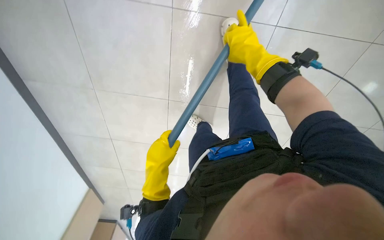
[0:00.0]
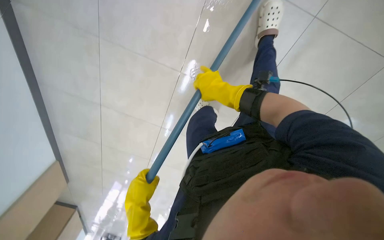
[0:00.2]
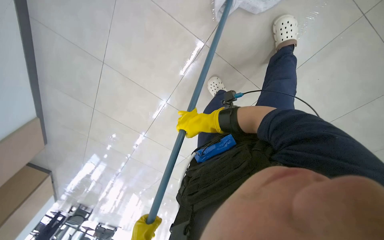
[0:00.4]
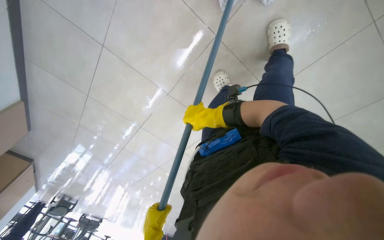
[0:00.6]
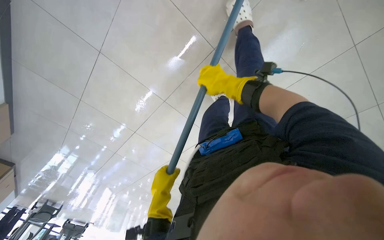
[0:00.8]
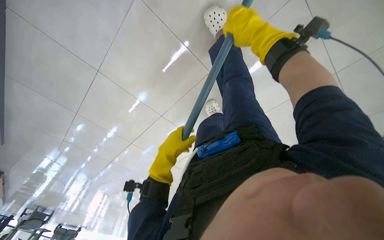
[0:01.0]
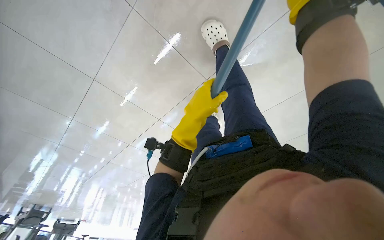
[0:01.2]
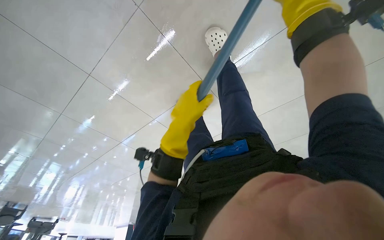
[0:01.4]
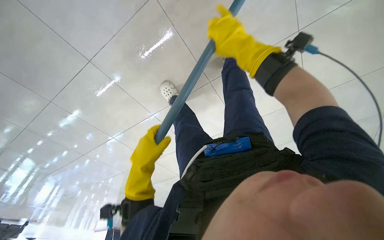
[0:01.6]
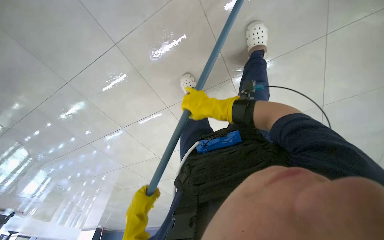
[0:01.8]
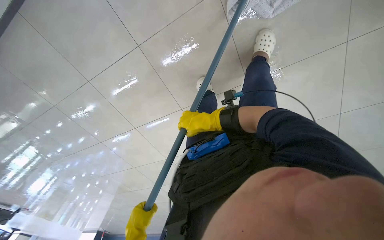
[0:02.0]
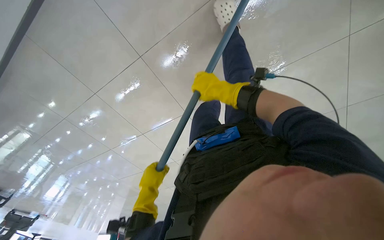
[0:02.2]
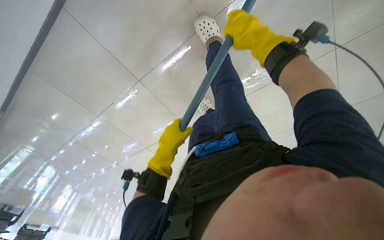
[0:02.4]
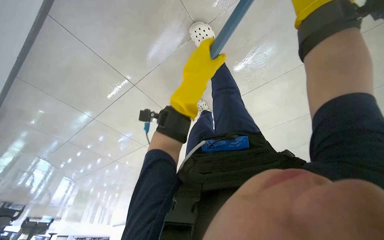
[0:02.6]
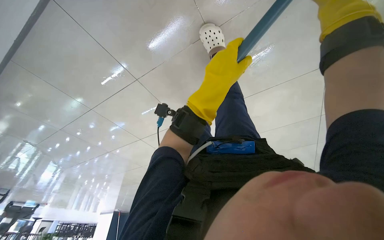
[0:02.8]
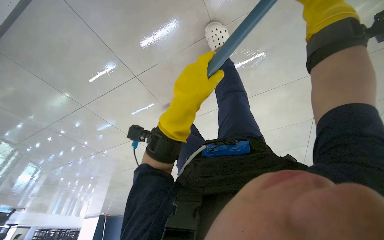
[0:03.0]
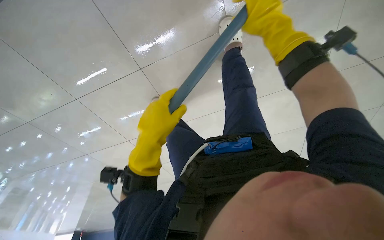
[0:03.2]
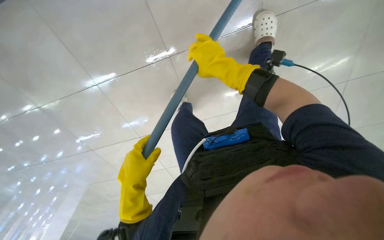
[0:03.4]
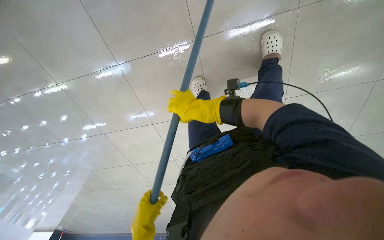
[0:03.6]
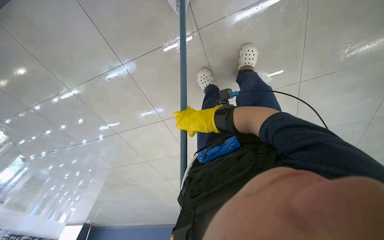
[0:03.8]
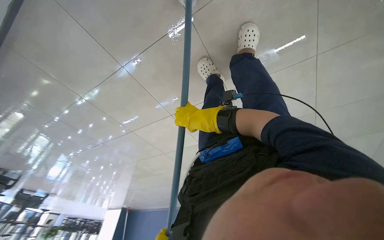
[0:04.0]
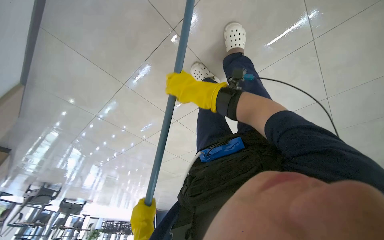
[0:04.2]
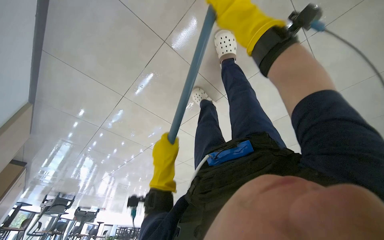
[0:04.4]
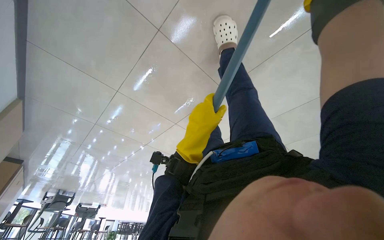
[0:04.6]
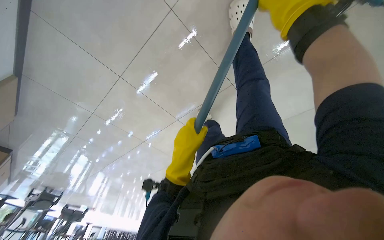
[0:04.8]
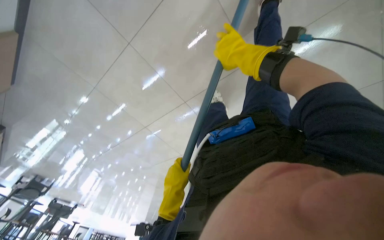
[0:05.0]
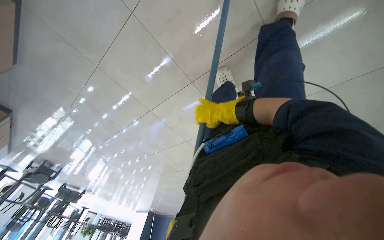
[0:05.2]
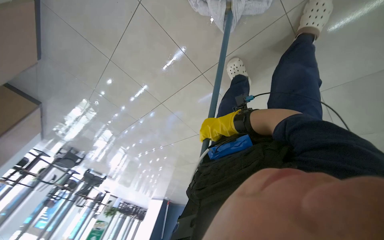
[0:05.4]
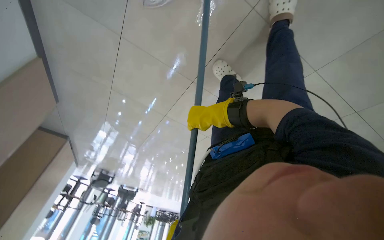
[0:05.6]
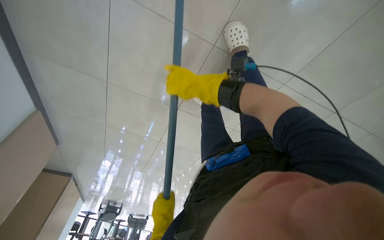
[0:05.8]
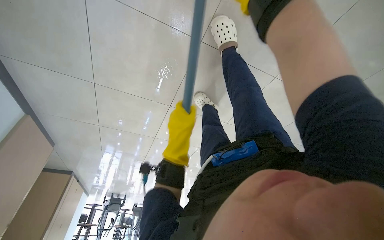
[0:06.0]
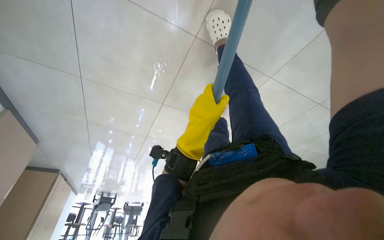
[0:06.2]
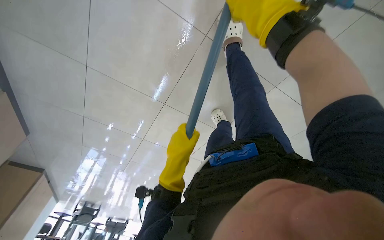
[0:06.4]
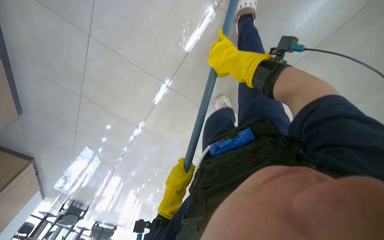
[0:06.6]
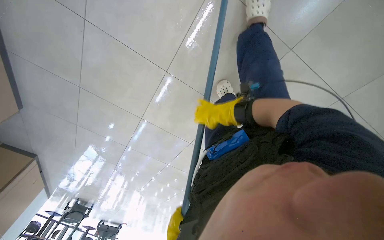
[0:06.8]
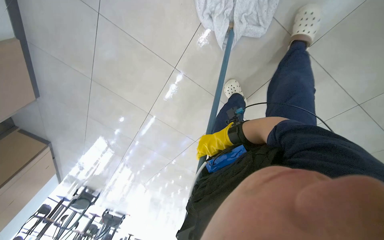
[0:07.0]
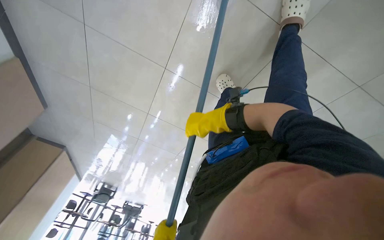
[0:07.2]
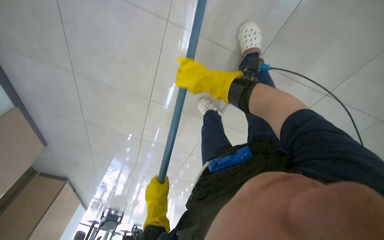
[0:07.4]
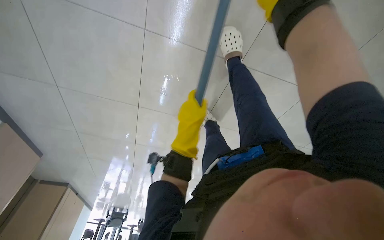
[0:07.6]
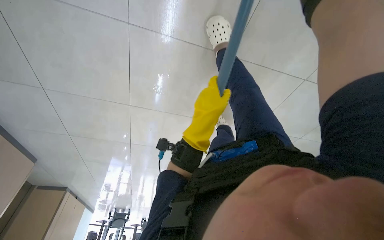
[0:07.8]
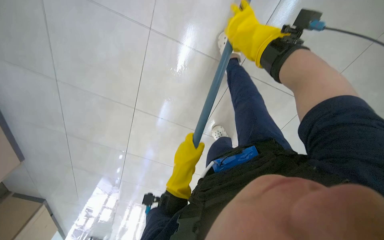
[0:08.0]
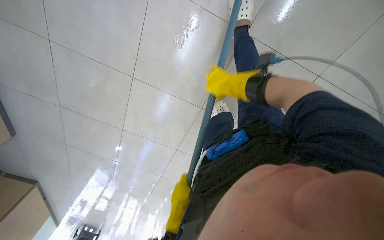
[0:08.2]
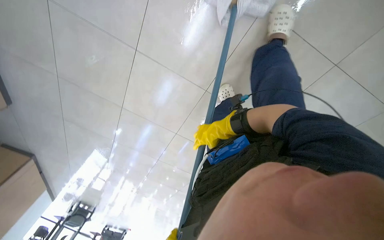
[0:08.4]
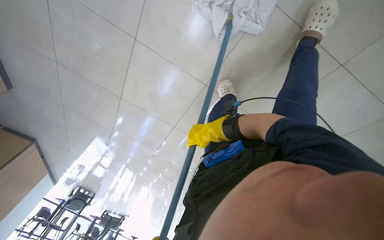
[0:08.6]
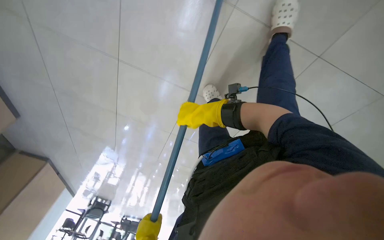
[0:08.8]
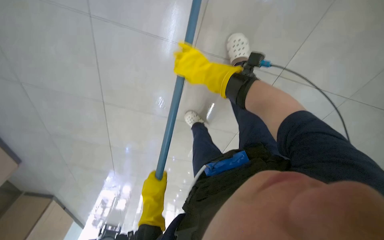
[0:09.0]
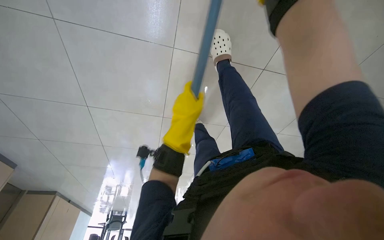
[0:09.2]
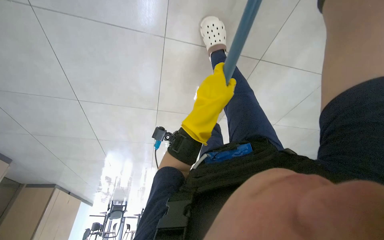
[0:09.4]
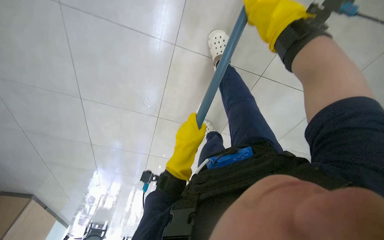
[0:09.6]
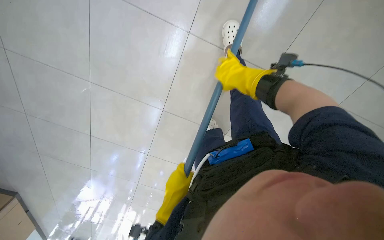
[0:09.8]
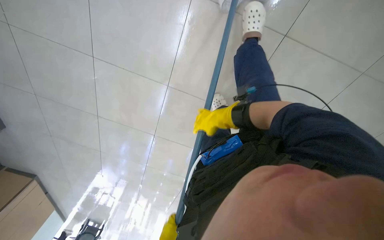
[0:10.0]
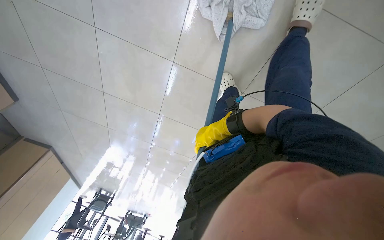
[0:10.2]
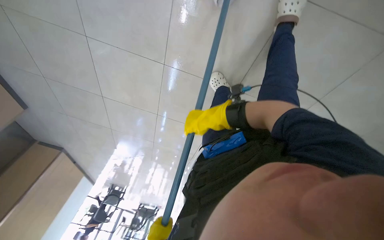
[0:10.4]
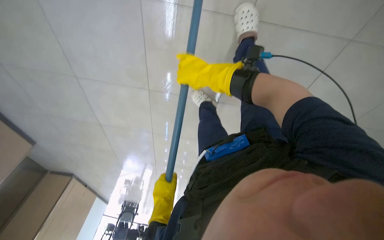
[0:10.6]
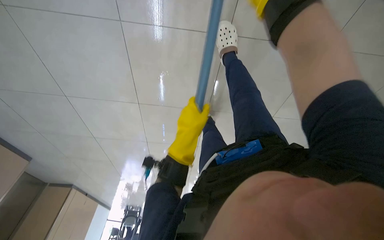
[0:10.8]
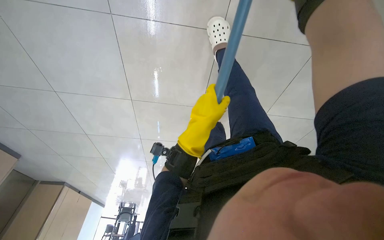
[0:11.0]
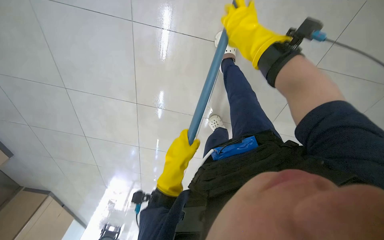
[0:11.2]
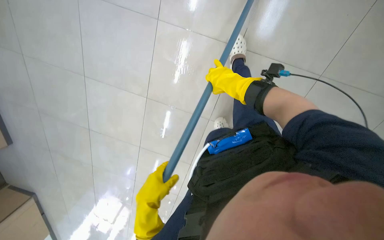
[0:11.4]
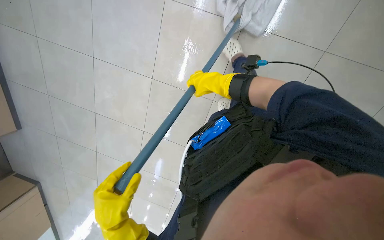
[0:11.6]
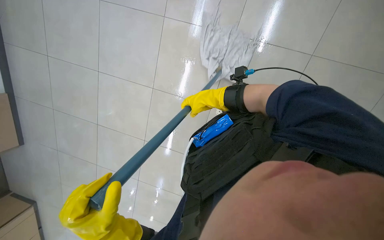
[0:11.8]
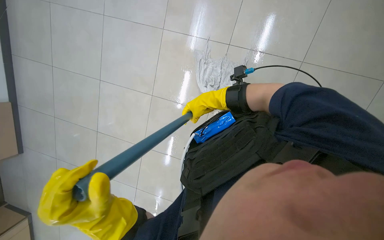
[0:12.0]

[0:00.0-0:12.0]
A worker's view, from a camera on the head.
Job: mopping floor.
The whole recording: Cleaning floor with mop. The worker cleans the floor using a mop.
0:07.6 to 0:09.0: The camera is carried about 60 cm. The view tilts about 30 degrees upward.

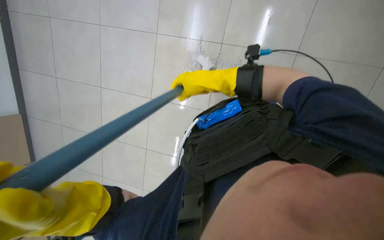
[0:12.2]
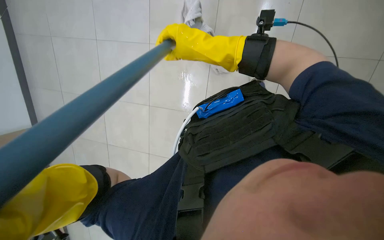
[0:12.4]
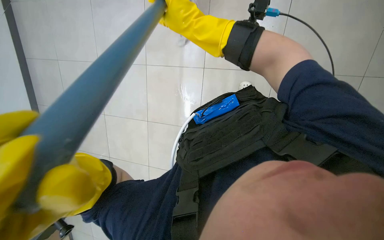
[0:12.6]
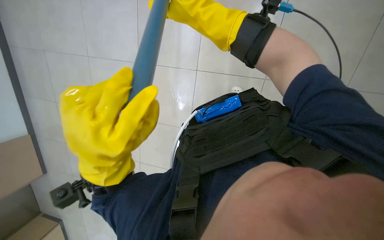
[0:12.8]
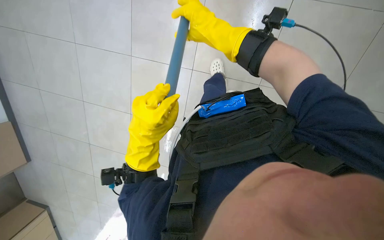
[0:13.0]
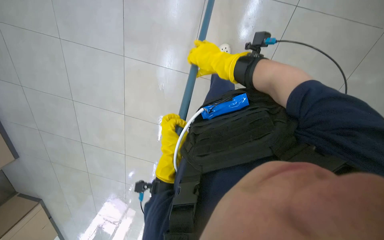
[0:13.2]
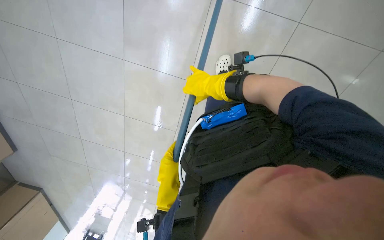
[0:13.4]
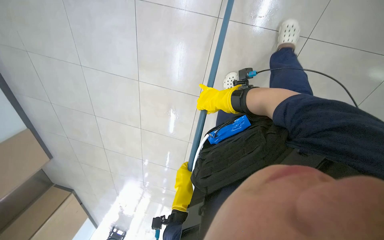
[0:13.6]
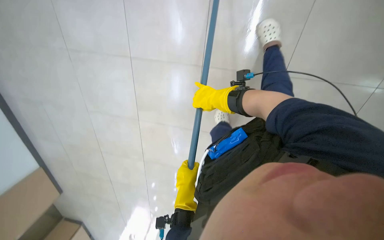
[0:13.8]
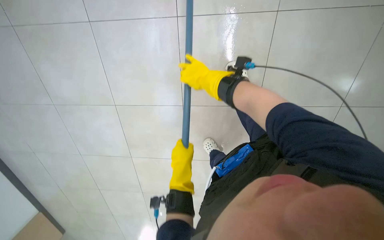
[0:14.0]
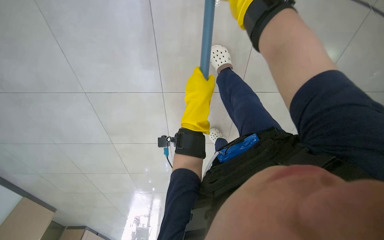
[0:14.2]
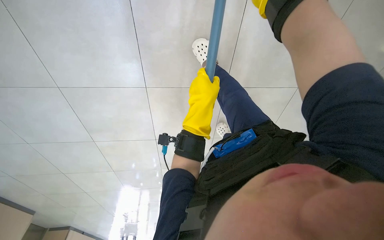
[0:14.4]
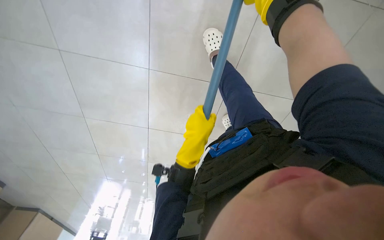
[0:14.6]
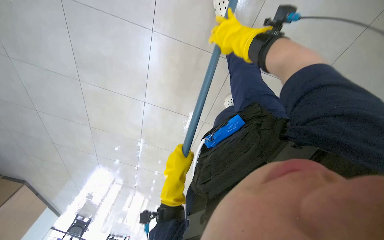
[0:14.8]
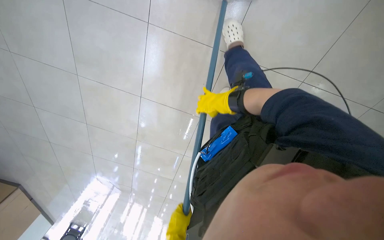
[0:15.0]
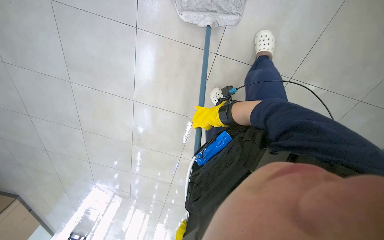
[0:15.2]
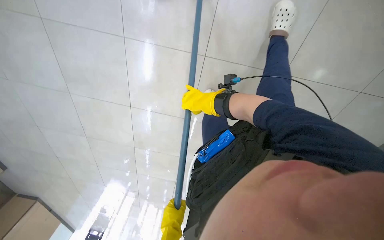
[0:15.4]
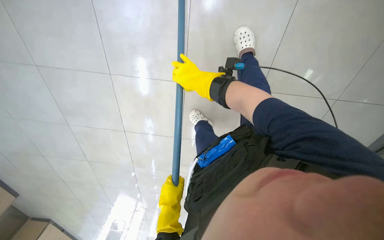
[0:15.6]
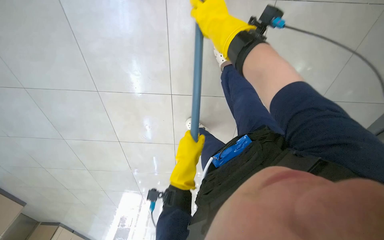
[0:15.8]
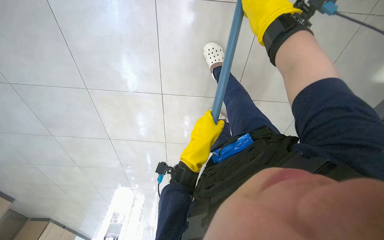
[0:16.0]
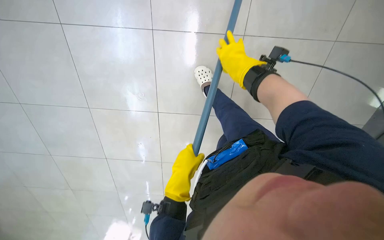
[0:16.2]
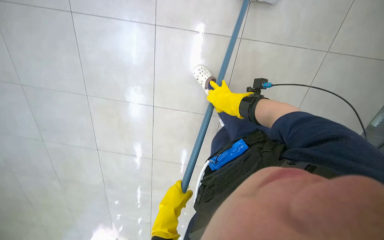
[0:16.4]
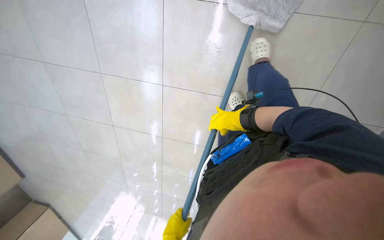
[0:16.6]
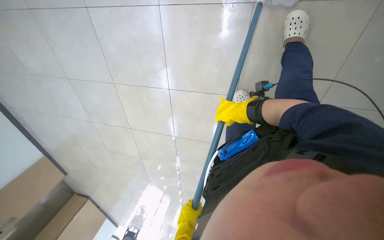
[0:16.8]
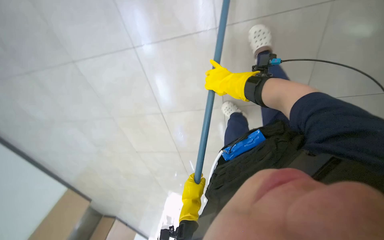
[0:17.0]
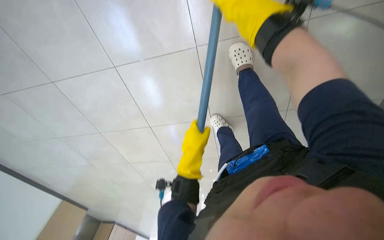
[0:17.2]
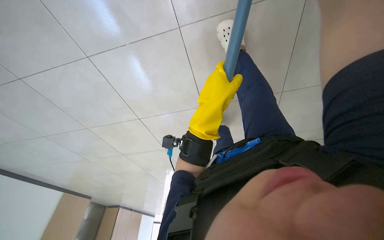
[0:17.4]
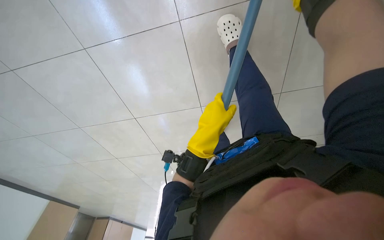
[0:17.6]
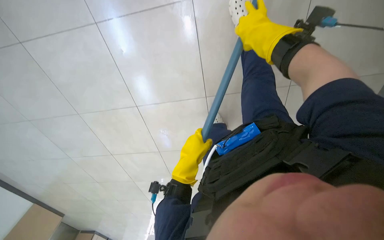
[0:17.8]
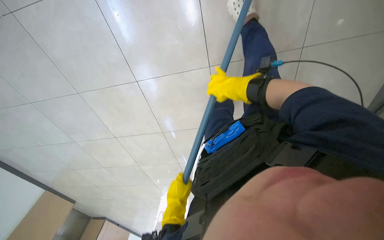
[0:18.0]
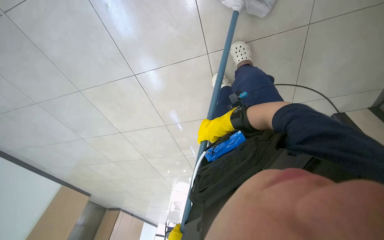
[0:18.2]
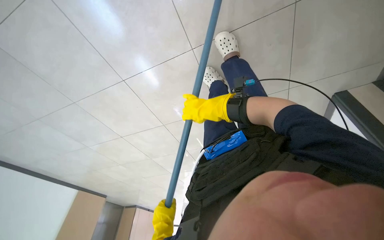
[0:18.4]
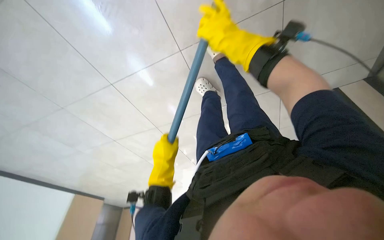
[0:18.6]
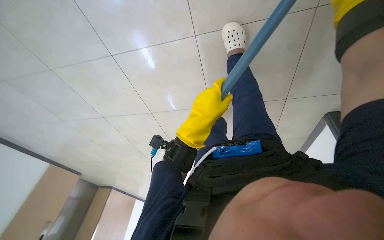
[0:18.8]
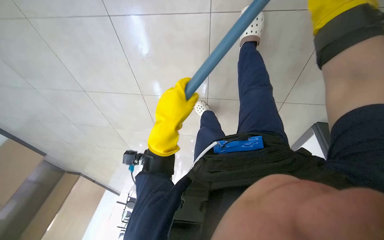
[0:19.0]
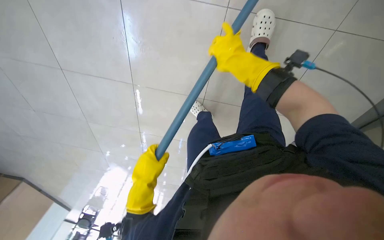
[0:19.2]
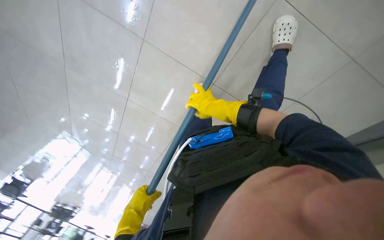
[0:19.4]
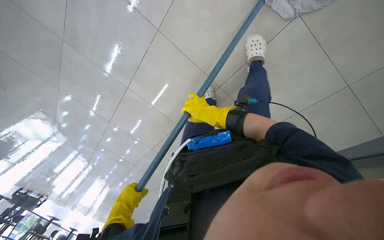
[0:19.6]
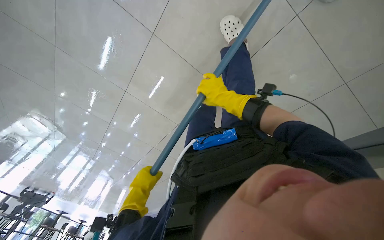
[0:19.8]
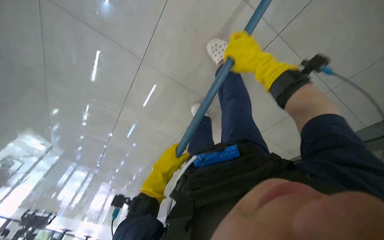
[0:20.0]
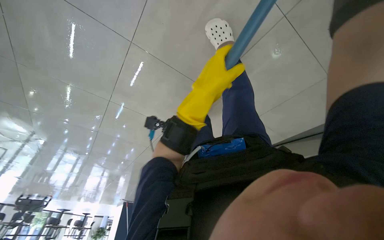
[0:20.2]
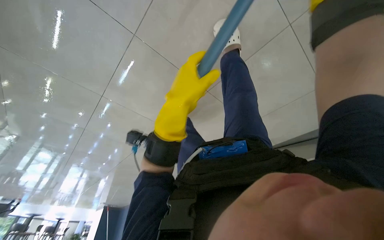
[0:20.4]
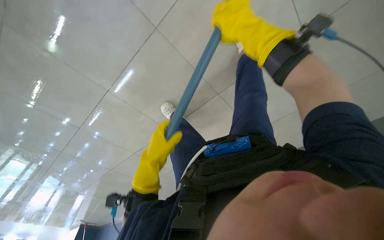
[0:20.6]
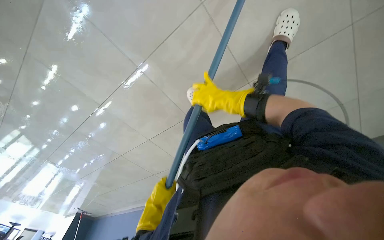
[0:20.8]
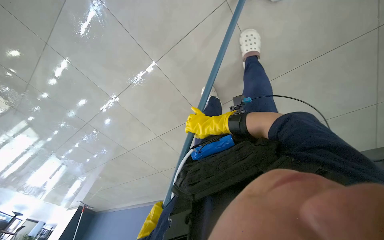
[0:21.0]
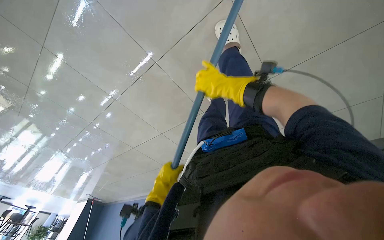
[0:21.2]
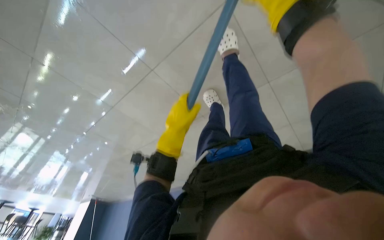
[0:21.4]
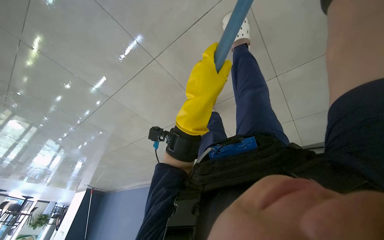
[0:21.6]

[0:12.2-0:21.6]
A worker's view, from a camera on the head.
Job: mopping floor.
The whole recording: Cleaning floor with mop. The worker cleans the floor using a mop.
0:15.4 to 0:17.0: The camera sweeps to the left, by some 15 degrees. The left hand moves up and down the picture over about 30 cm, changing direction 2 times, while the right hand goes nearer and farther, some 30 cm each way, reversing 2 times.
0:18.4 to 0:20.0: The right hand swings up and down the picture, some 20 cm each way, with 2 reversals, while the left hand goes up and down the picture, about 40 cm each way, reversing 2 times.
0:20.0 to 0:21.6: The head travels some 50 cm.
